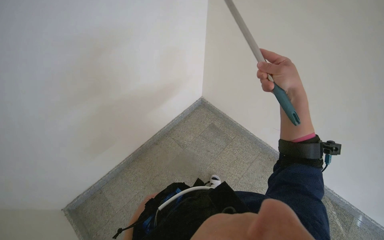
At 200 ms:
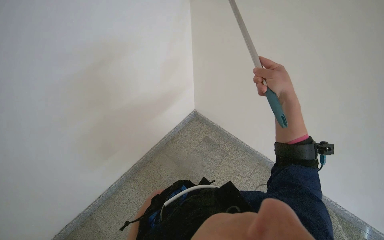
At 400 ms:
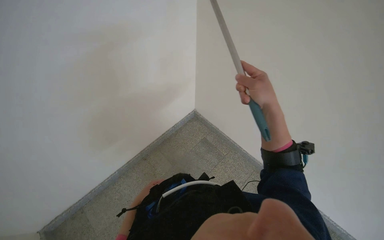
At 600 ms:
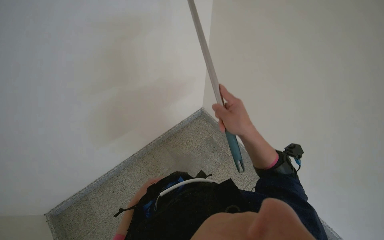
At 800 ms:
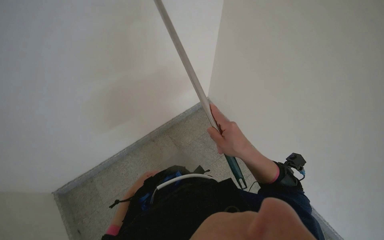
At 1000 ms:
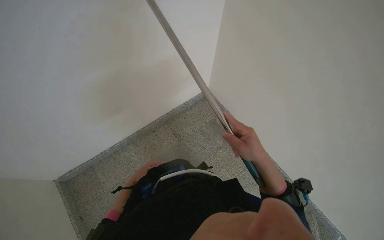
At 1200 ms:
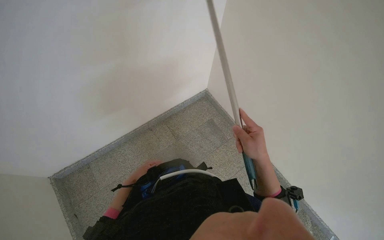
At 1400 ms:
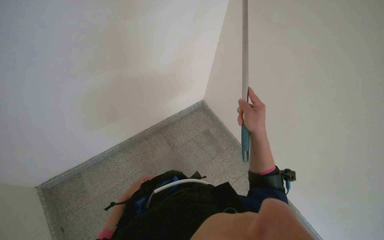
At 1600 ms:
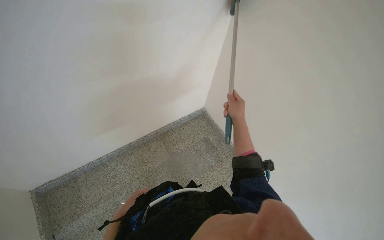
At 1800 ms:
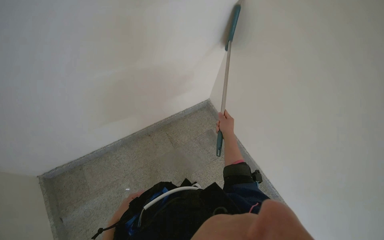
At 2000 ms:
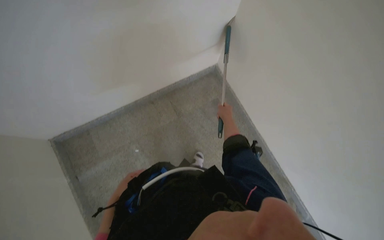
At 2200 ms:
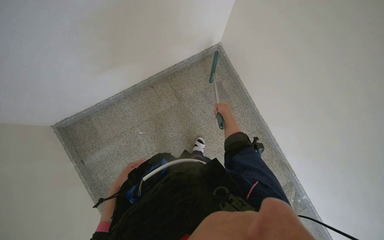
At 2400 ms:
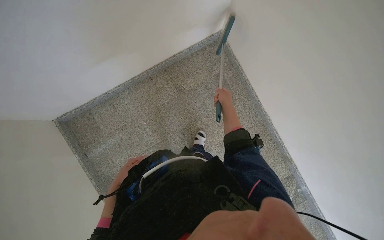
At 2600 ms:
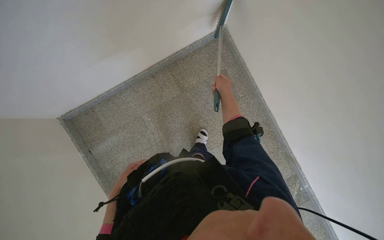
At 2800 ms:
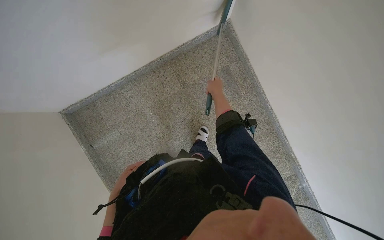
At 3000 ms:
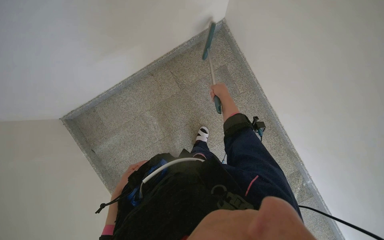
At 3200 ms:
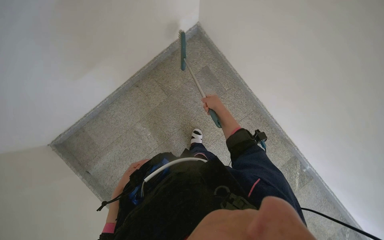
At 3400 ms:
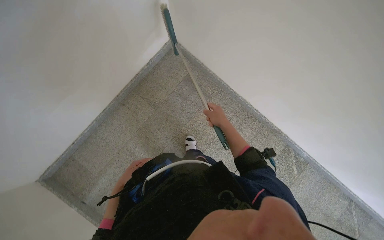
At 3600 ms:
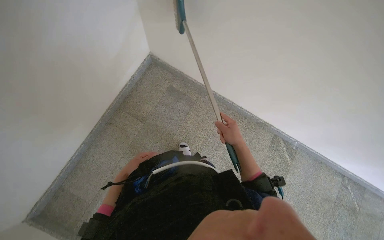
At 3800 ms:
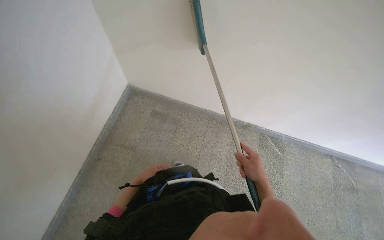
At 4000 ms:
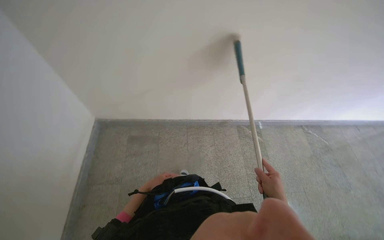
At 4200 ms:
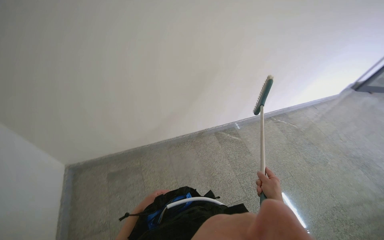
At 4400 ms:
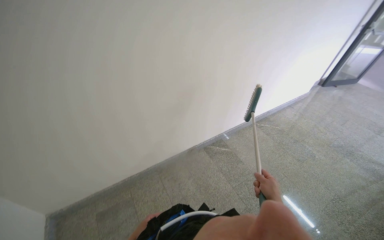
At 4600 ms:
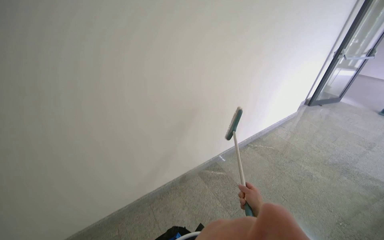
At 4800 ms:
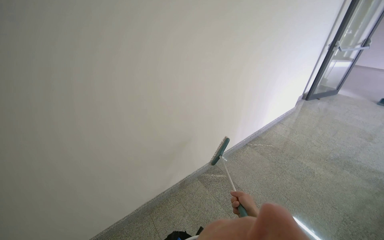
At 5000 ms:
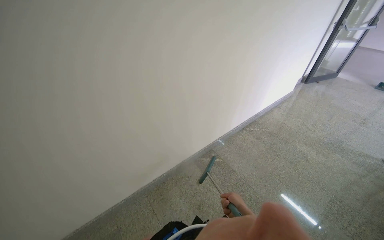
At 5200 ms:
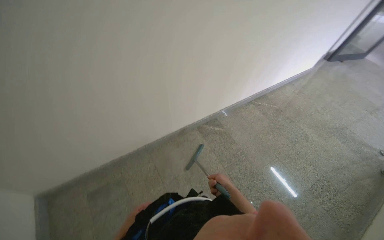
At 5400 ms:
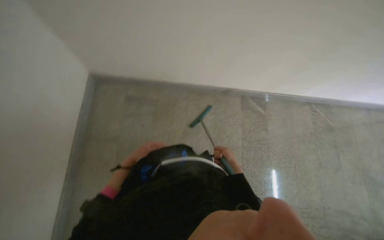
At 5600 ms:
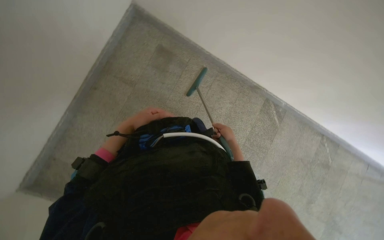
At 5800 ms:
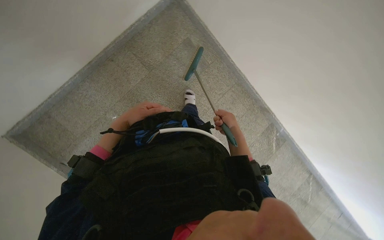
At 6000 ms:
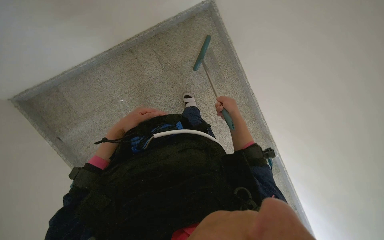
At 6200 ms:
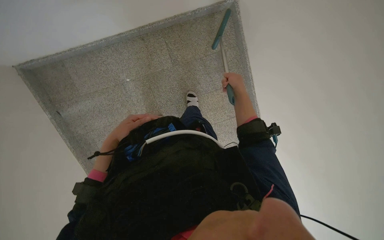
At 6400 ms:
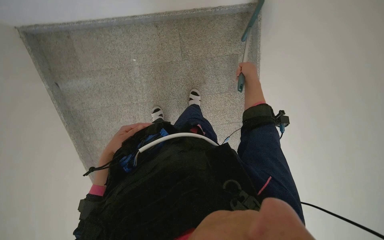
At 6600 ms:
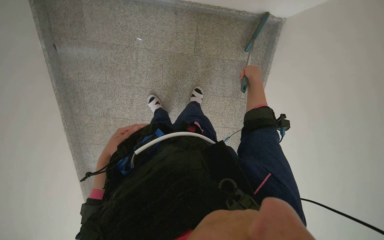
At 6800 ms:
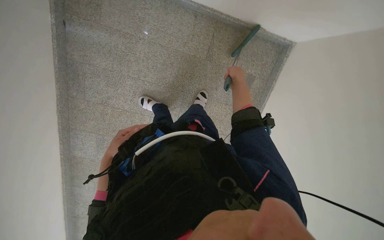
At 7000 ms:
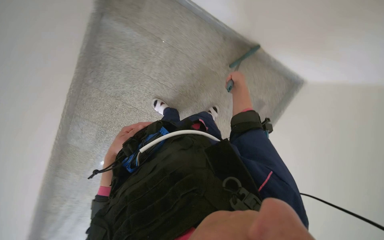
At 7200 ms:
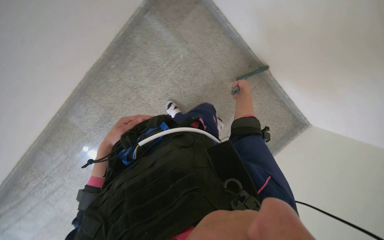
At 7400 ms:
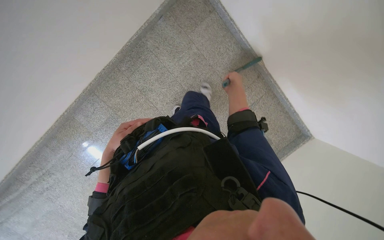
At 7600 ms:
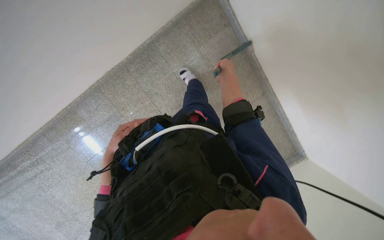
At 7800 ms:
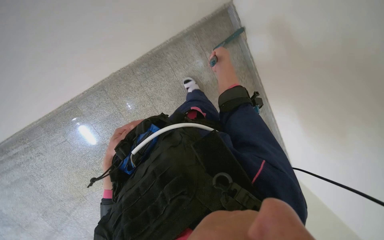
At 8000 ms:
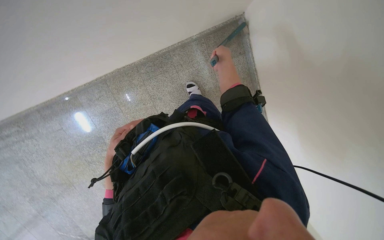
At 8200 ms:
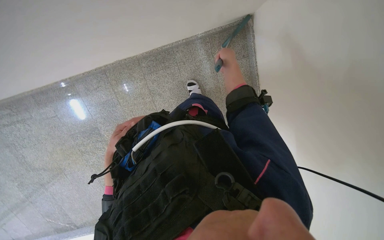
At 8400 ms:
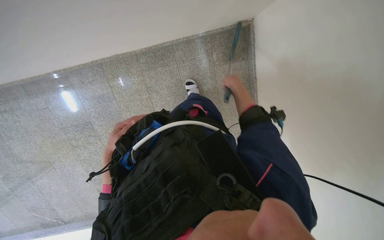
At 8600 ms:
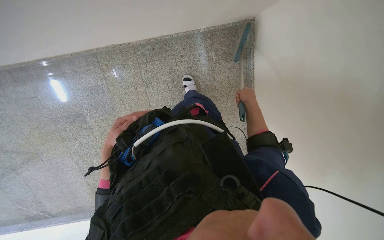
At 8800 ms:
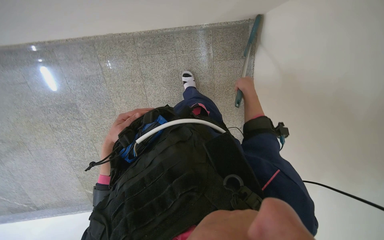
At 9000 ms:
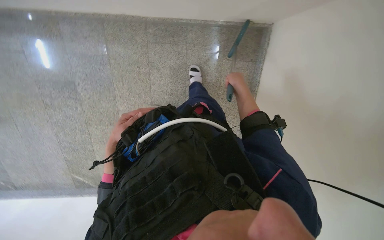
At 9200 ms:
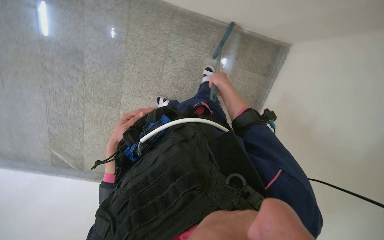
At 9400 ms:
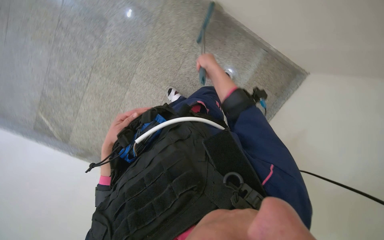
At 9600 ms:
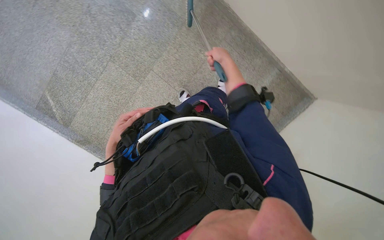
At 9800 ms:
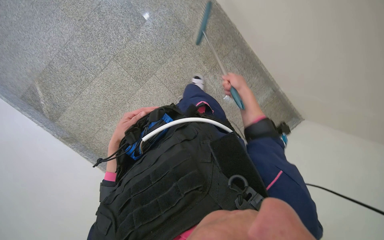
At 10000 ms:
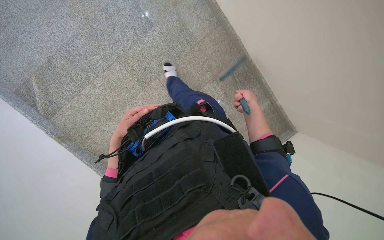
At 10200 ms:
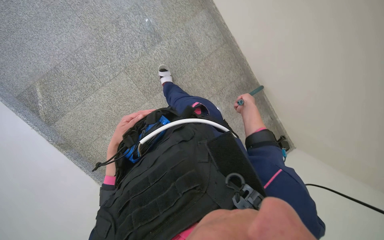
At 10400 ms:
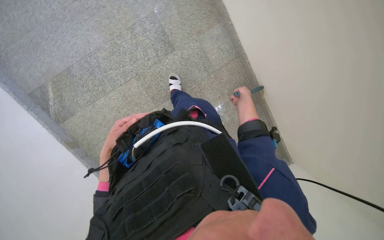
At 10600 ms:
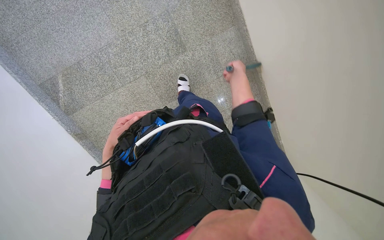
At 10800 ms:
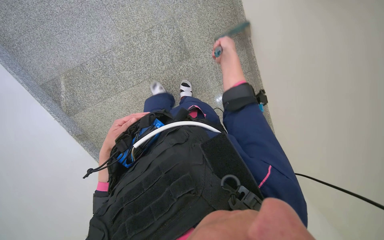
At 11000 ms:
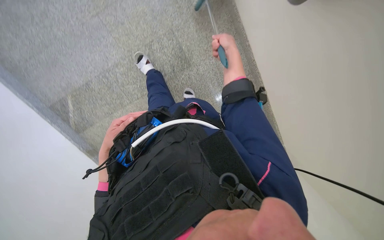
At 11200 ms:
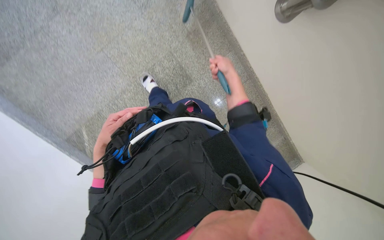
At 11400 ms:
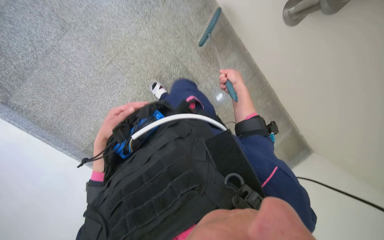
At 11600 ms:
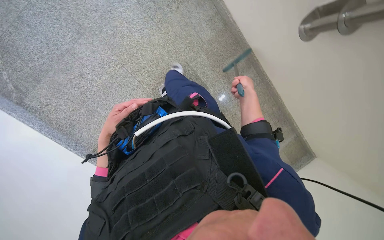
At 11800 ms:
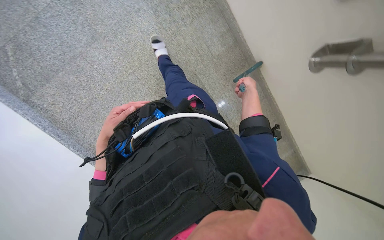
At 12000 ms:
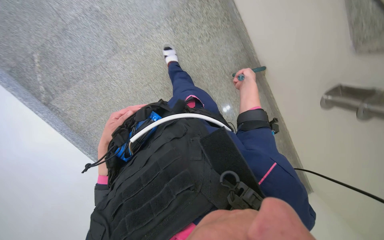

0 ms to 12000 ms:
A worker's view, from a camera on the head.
Job: sweeping floor.
The whole recording: Sweeping stairs with broom. The worker sweeps the stairs with a broom.
0 ms to 1600 ms: The left hand goes up the picture and returns, roughly 5 cm each way, while the right hand moves farther from the camera and to the left, approximately 20 cm, and travels down the picture and back again, about 15 cm each way.
1600 ms to 3000 ms: The wearer looks some 35 degrees further downward.
3000 ms to 4400 ms: The head rotates about 95 degrees to the right. The wearer looks about 40 degrees further upward.
4400 ms to 6000 ms: The wearer looks approximately 35 degrees further downward. The scene rotates clockwise by some 90 degrees.
6000 ms to 7600 ms: The scene turns some 80 degrees clockwise in the picture.
7600 ms to 9000 ms: The scene rotates clockwise by about 35 degrees.
9000 ms to 10400 ms: The camera is carried roughly 70 cm. The camera is aimed roughly 20 degrees further to the right. Everything in view rotates some 55 degrees clockwise.
10400 ms to 12000 ms: The wearer moves about 80 cm.

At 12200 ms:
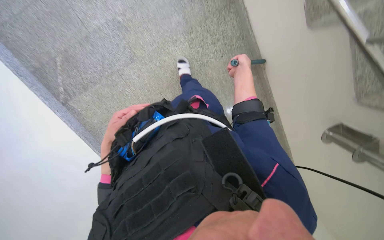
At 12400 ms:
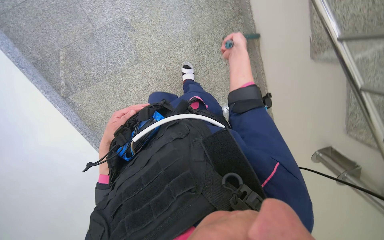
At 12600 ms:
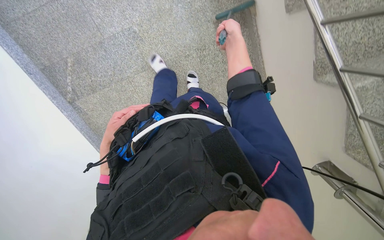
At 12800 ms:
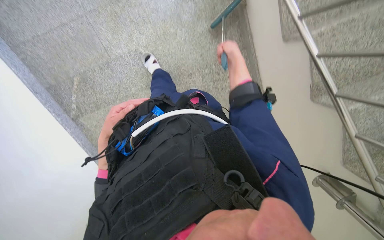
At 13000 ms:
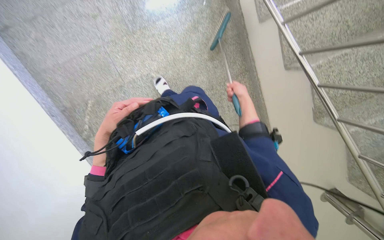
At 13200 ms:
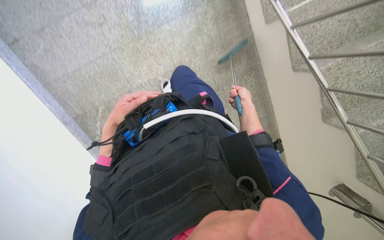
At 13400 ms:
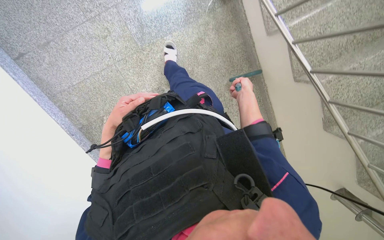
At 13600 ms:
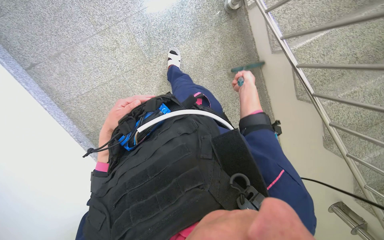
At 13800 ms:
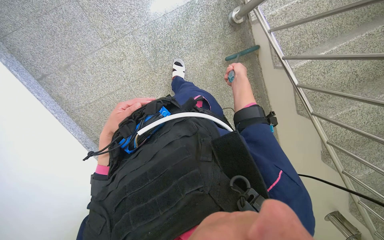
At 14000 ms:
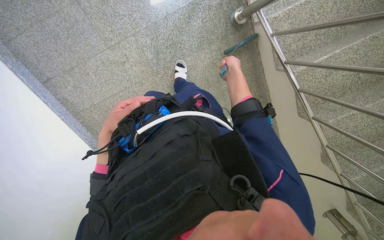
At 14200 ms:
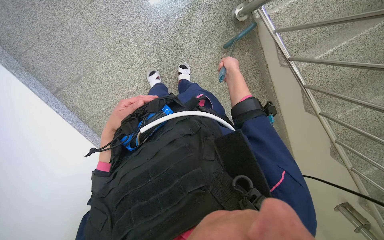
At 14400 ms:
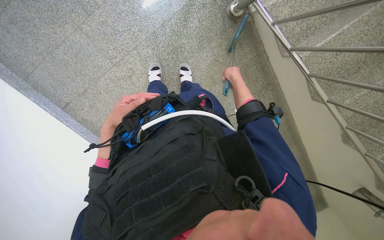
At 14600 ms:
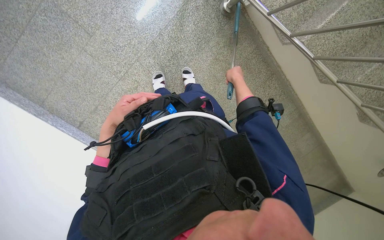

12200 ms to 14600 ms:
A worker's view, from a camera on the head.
Job: sweeping floor.
The whole recording: Sweeping stairs with broom. The worker sweeps the stairs with a broom.
12200 ms to 13400 ms: The head travels some 60 cm.
13400 ms to 14600 ms: The right hand is displaced up the picture by about 30 cm.

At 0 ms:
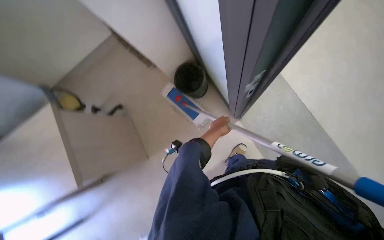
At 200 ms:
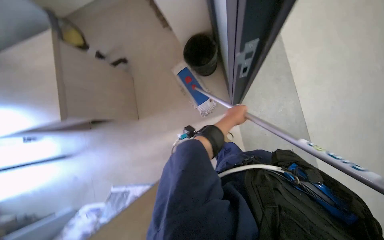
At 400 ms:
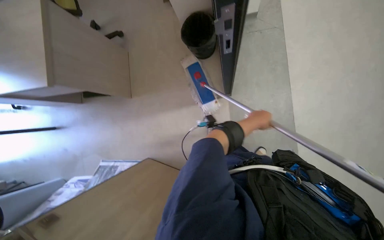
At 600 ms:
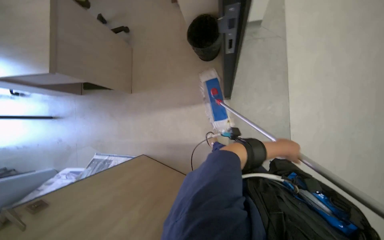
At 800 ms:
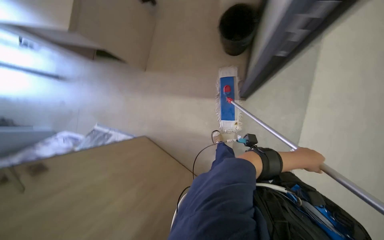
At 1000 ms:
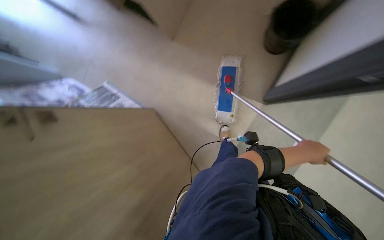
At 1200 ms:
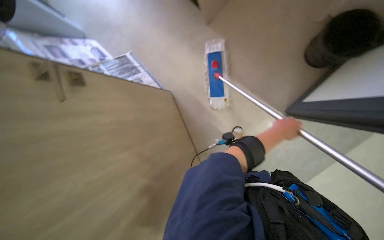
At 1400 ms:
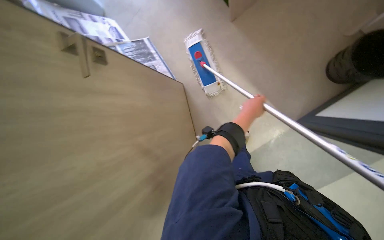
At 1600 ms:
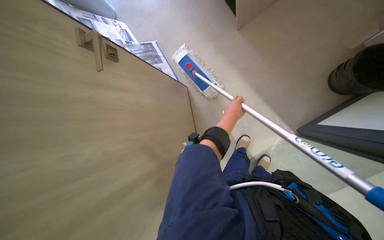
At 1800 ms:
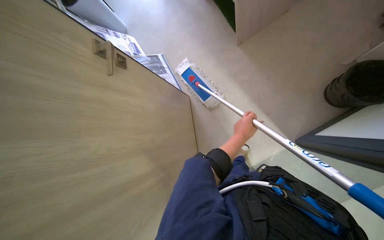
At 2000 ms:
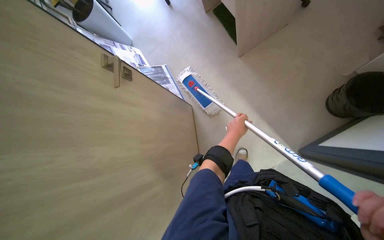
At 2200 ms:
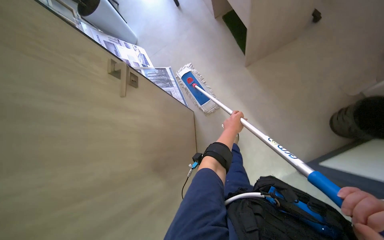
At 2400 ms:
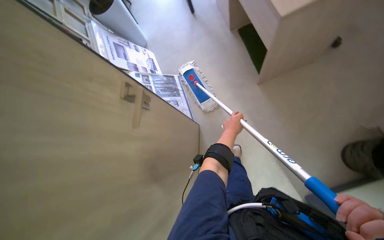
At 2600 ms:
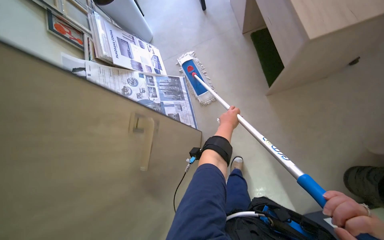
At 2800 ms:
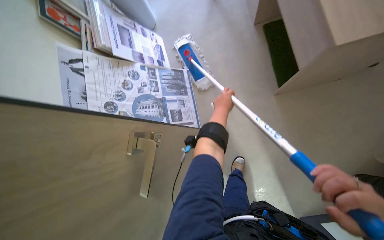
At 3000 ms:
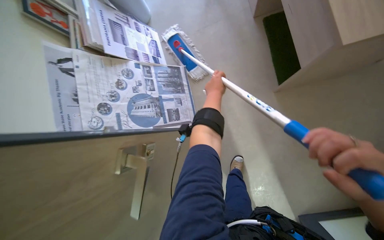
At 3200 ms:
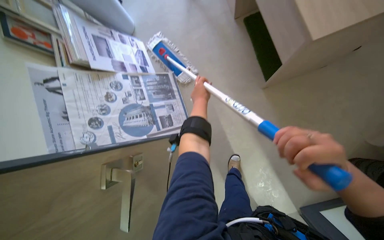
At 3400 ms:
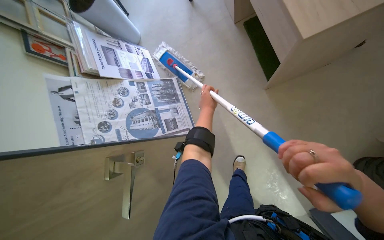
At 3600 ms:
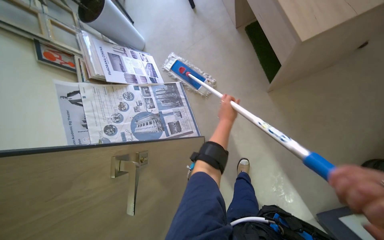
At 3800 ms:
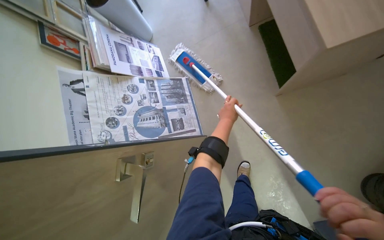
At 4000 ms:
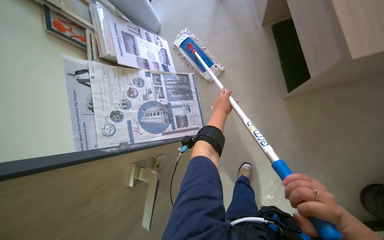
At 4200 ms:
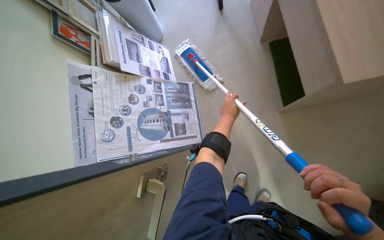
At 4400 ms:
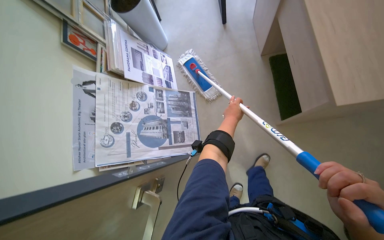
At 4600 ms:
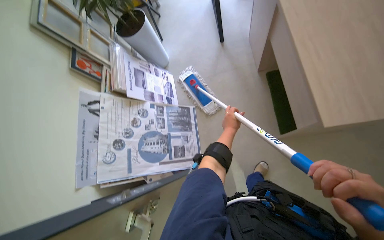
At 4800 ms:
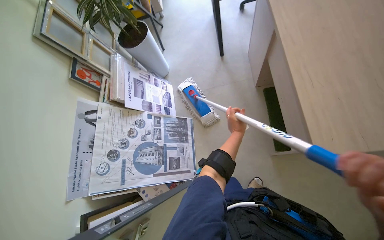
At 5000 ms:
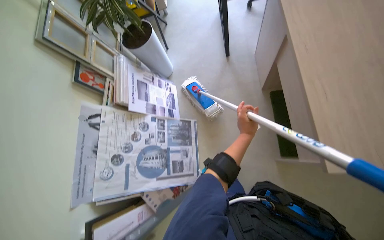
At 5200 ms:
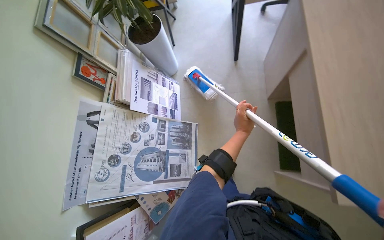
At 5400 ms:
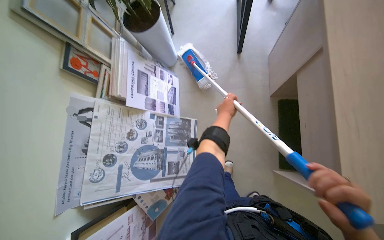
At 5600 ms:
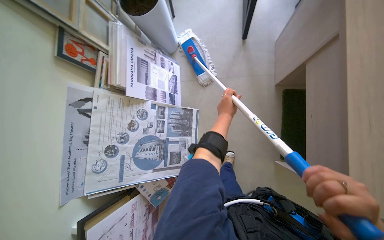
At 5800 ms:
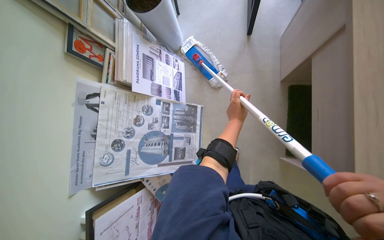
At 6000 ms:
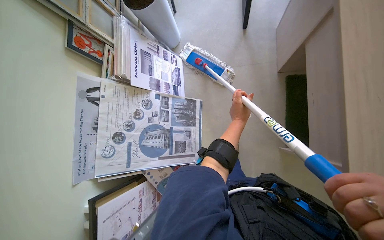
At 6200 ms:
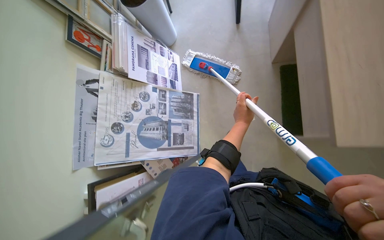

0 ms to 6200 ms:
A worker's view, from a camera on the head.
Job: managing trash.
The whole recording: Disposing of trash bag. The worker gathers a trash bag, ties it, and places it into a bin.
0 ms to 1600 ms: The view tips downward by some 25 degrees. The scene turns some 70 degrees clockwise in the picture.
